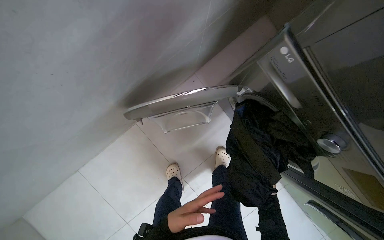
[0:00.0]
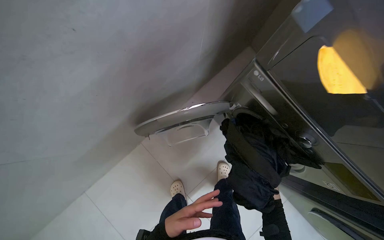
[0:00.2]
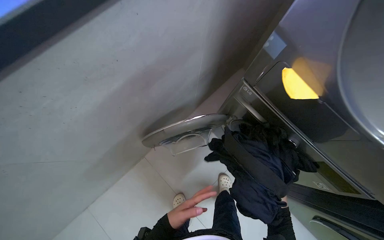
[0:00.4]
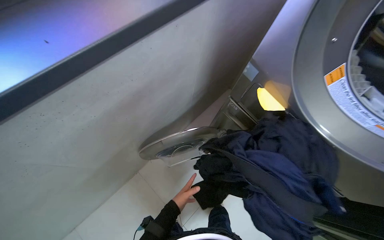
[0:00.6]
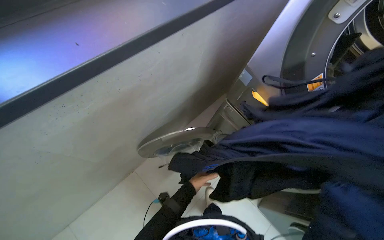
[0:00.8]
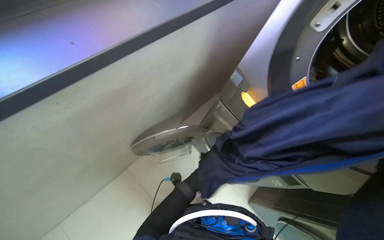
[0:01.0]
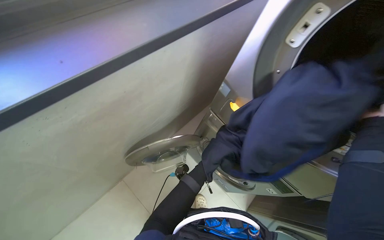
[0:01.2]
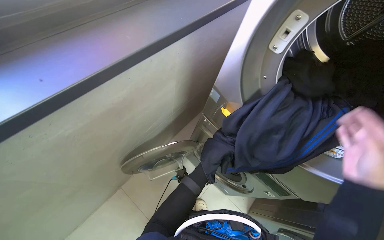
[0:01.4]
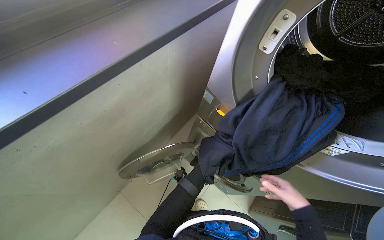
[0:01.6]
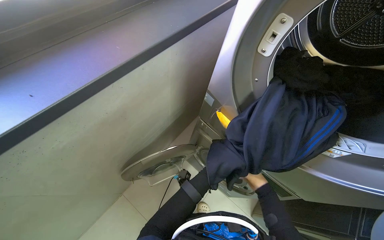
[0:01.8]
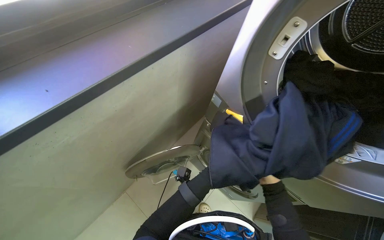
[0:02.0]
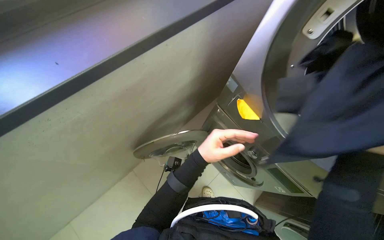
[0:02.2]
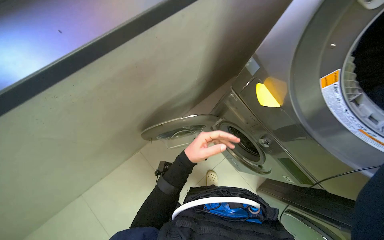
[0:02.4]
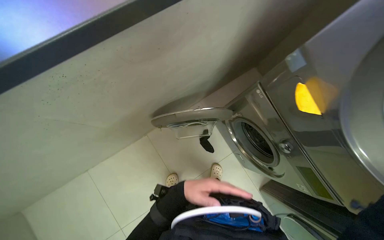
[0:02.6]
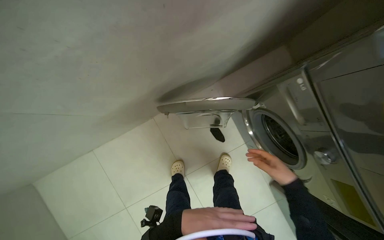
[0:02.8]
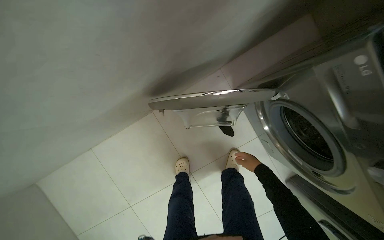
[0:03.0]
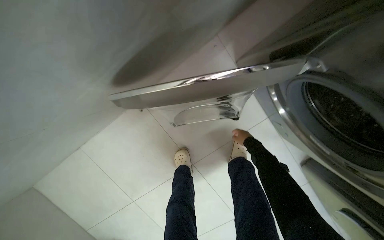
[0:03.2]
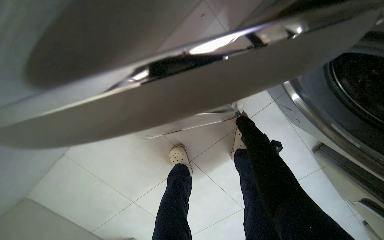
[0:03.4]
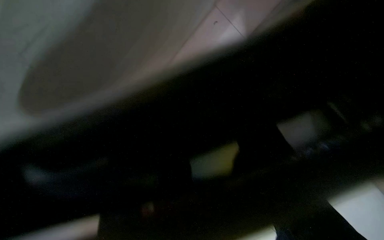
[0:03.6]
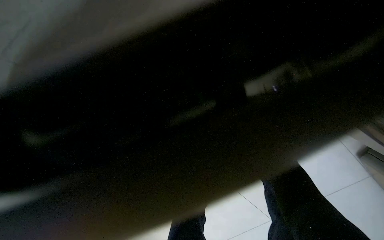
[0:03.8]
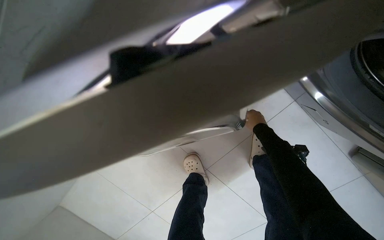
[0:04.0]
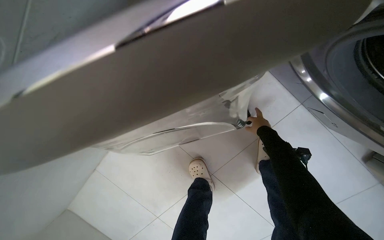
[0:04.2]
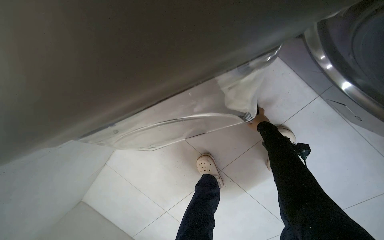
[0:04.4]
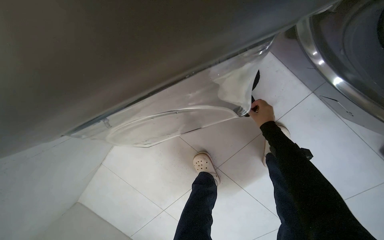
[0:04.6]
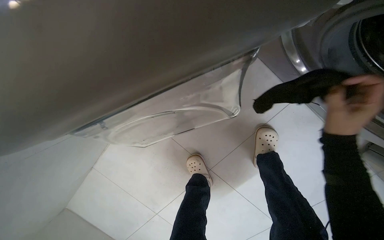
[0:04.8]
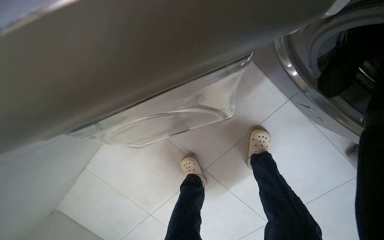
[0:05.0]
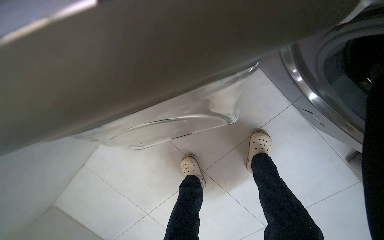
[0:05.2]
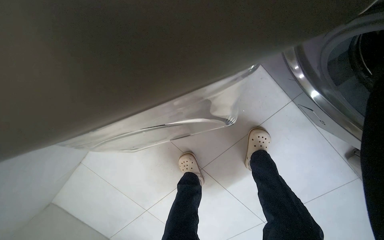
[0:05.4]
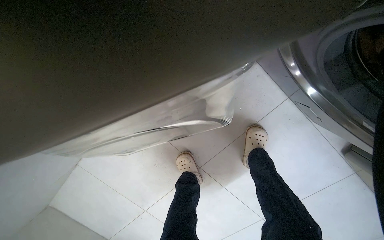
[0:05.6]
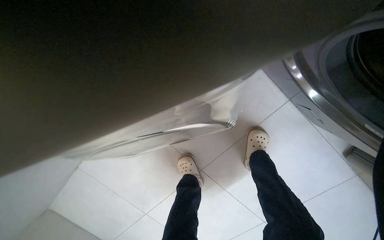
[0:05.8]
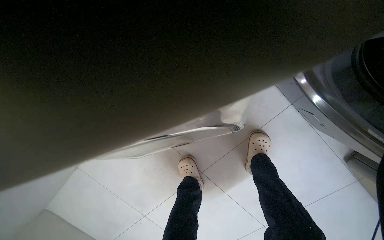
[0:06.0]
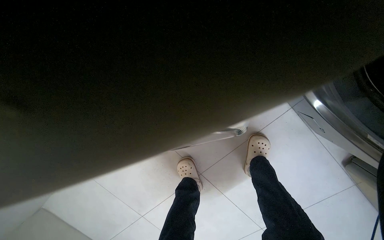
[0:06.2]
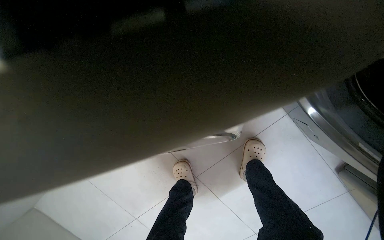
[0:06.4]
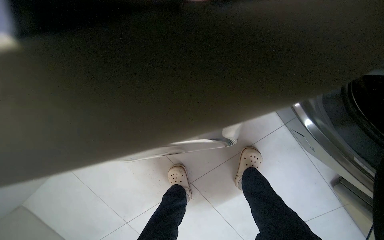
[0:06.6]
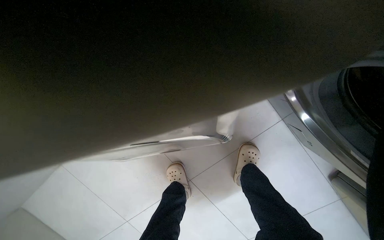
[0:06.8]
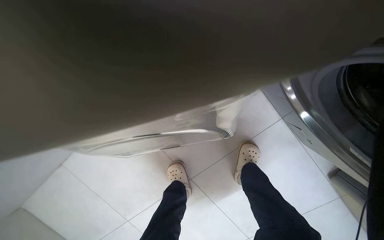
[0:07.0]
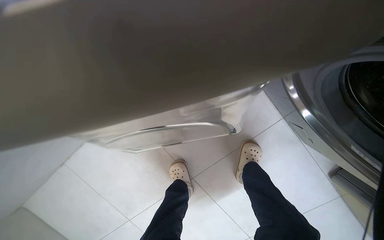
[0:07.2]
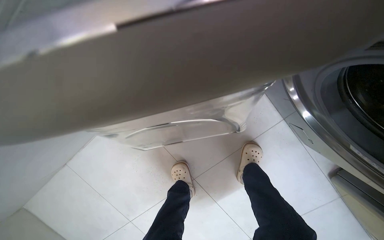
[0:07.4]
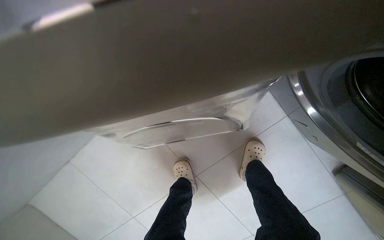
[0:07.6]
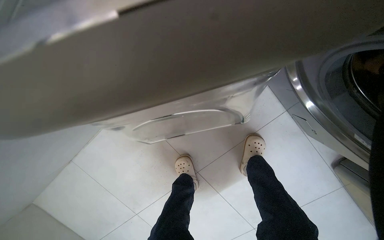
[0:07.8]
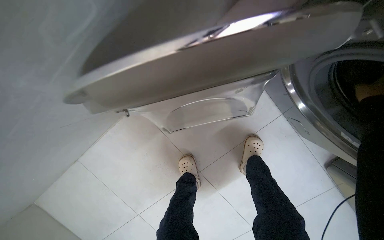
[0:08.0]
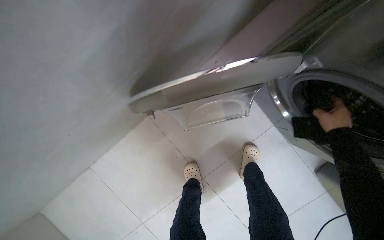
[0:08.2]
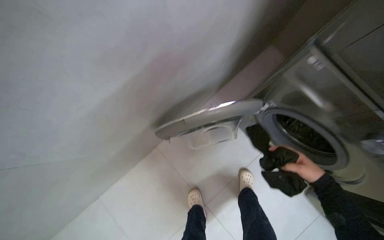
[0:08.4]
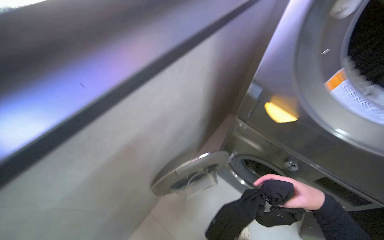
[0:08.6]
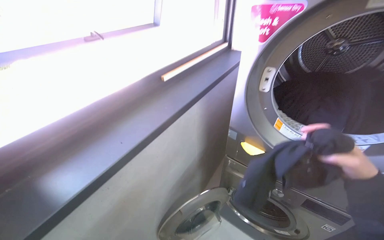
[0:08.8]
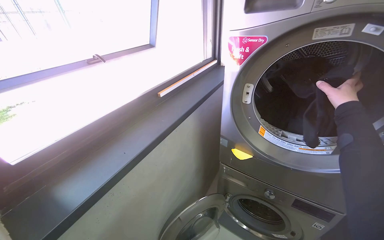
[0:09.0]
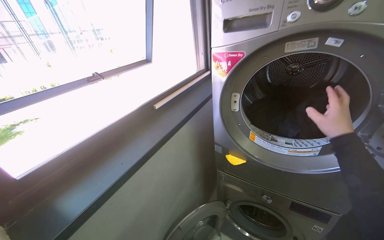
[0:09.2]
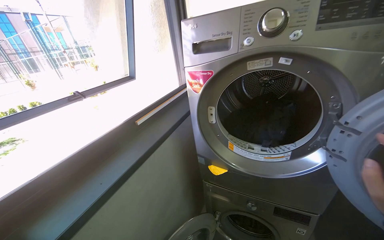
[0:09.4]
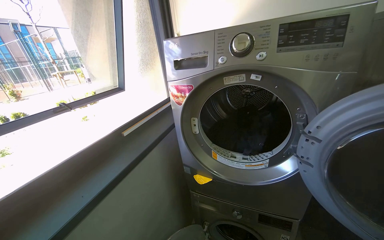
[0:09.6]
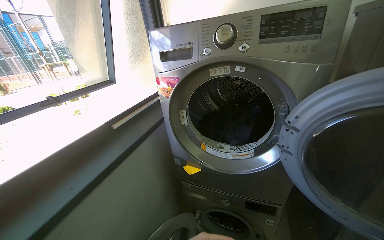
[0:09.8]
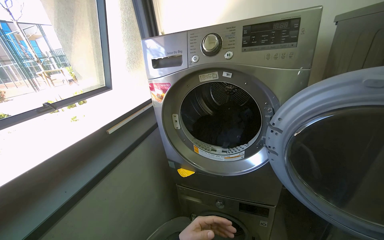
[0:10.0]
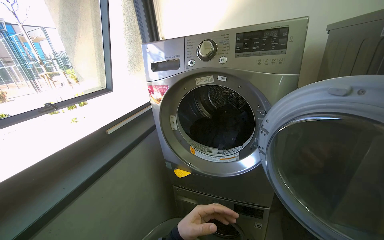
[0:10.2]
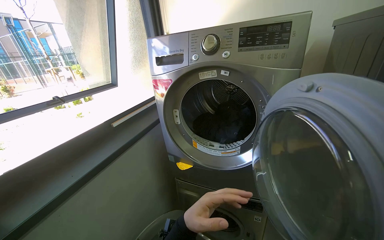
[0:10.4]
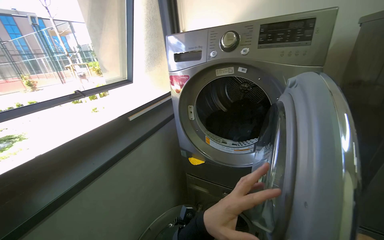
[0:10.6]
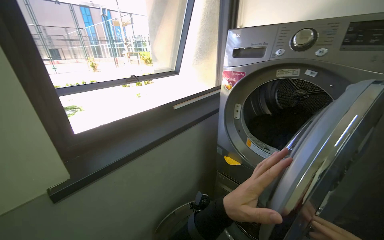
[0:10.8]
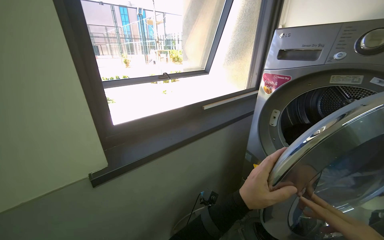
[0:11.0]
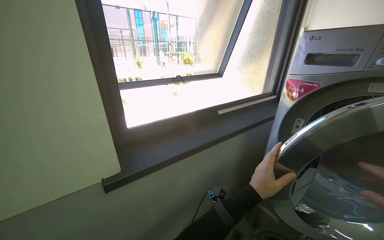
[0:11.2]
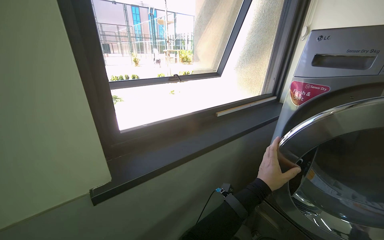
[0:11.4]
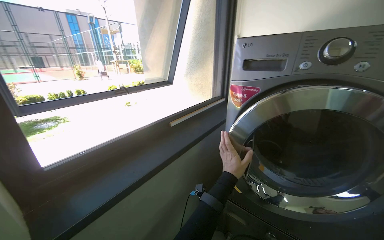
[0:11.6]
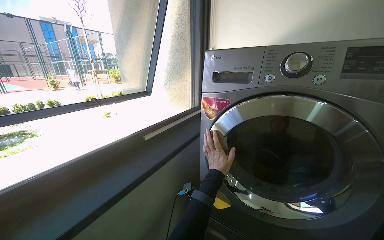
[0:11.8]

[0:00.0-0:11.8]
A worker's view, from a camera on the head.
Job: managing laundry.
The whole recording: Loading clothes into dryer and starting cycle. The worker transfers clothes from the washing machine to the dryer, closes the door, and sets the drying program.
0:00.0 to 0:01.4: The view tilts some 30 degrees upward.
0:01.4 to 0:03.0: The head rotates approximately 20 degrees to the left. The camera pitches downward, by roughly 30 degrees.
0:03.0 to 0:04.4: The view tilts approximately 15 degrees downward. The right hand is displaced up the picture by roughly 10 cm.
0:07.4 to 0:08.8: The camera is carried about 80 cm. The head rotates about 20 degrees to the right. The view tilts some 65 degrees upward.

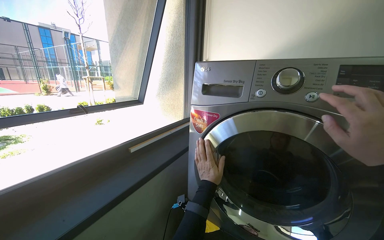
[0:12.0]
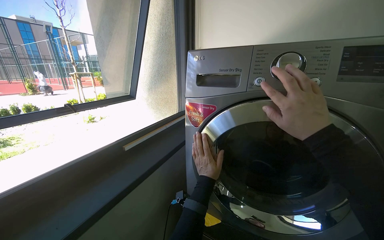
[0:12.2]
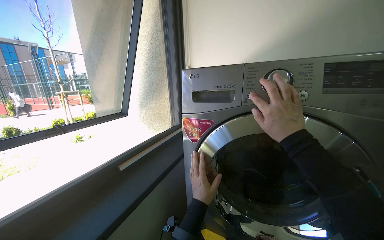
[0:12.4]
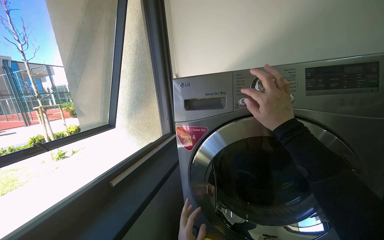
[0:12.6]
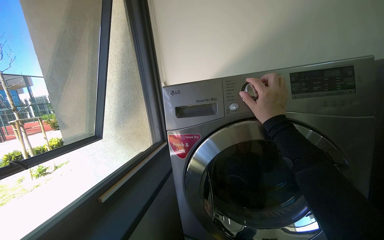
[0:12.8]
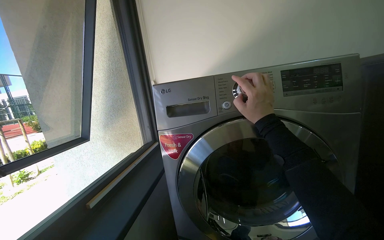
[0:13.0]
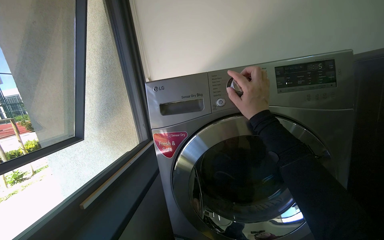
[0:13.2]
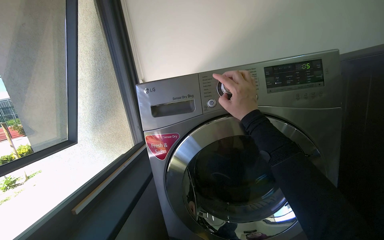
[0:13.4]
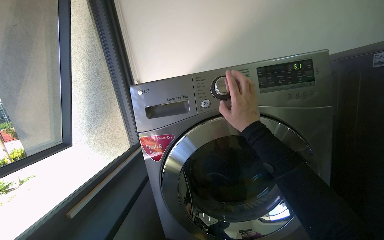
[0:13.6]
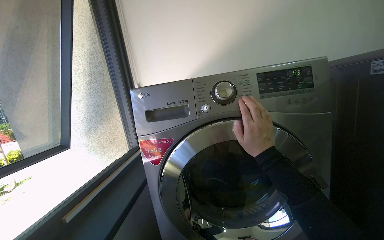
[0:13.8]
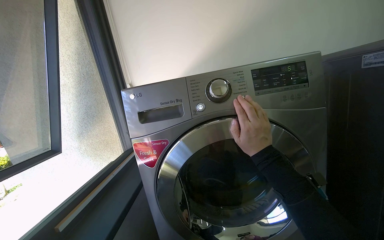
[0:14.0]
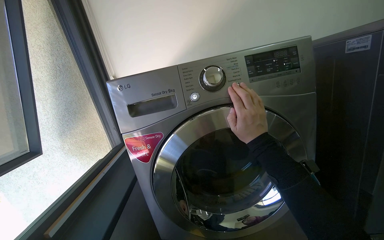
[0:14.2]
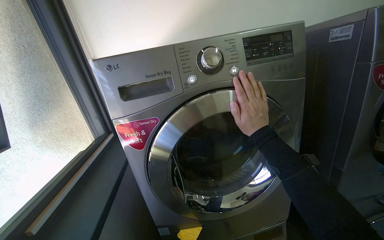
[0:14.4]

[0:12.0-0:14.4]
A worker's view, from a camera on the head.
Job: managing laundry.
The whole recording: Loading clothes into dryer and starting cycle. The worker transfers clothes from the washing machine to the dryer, closes the door, and sets the drying program.
0:12.0 to 0:13.2: The head rotates about 25 degrees to the right.
0:13.2 to 0:14.4: The view swings about 15 degrees to the right.

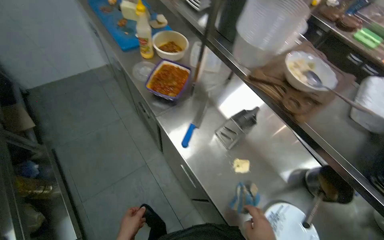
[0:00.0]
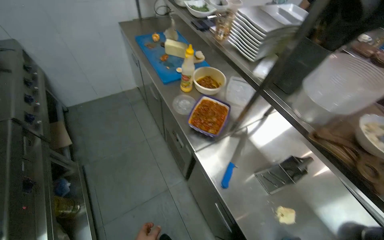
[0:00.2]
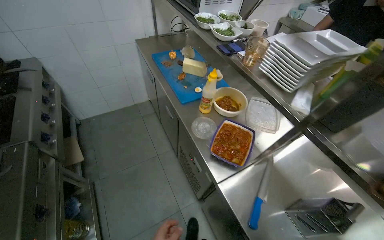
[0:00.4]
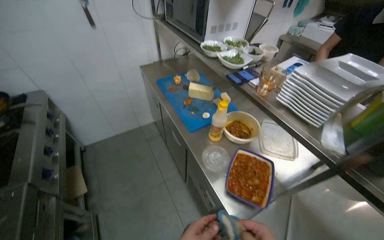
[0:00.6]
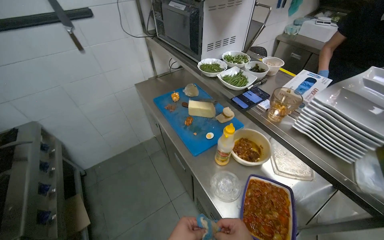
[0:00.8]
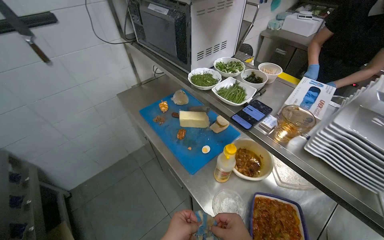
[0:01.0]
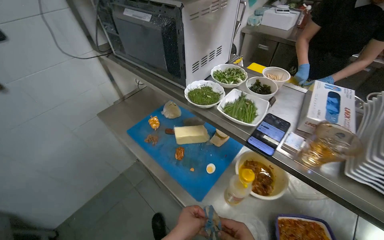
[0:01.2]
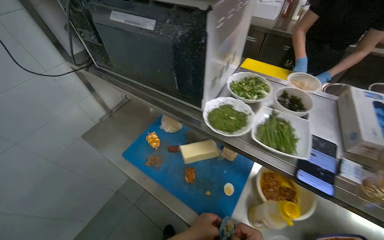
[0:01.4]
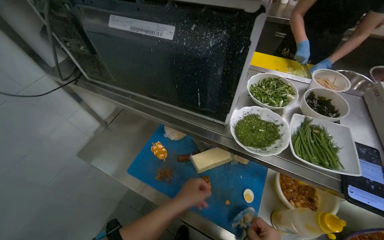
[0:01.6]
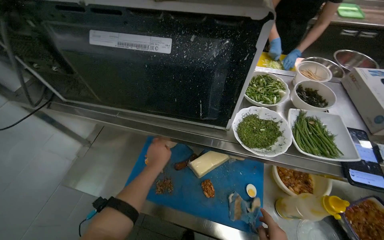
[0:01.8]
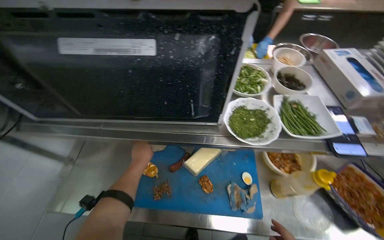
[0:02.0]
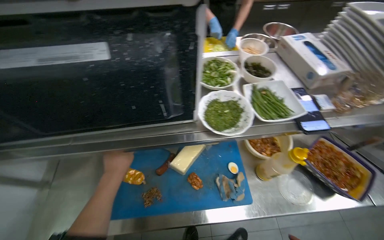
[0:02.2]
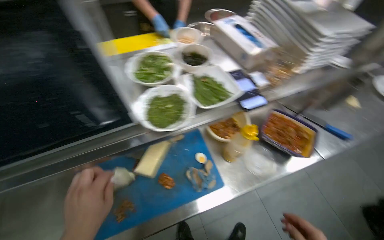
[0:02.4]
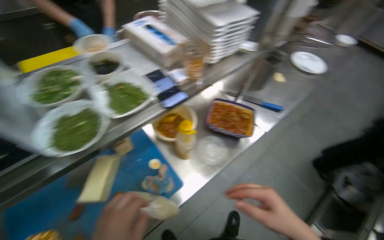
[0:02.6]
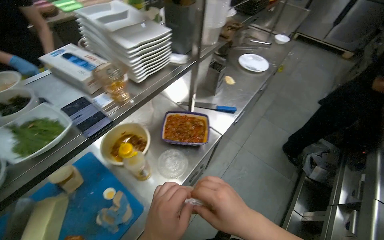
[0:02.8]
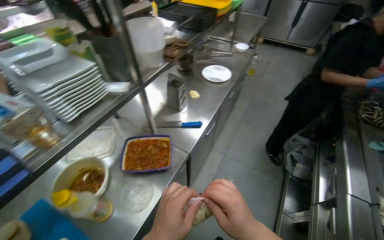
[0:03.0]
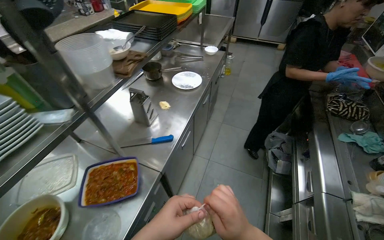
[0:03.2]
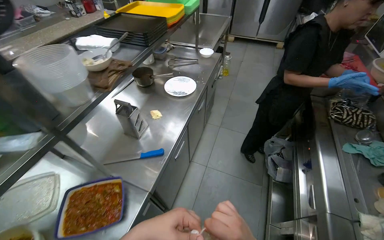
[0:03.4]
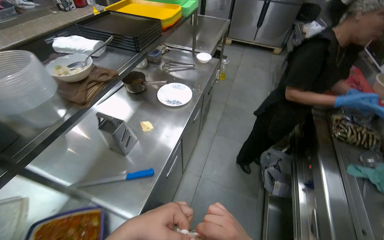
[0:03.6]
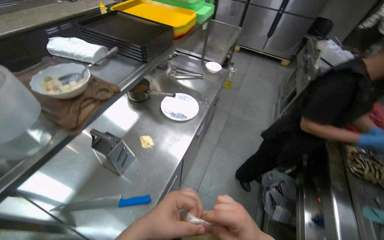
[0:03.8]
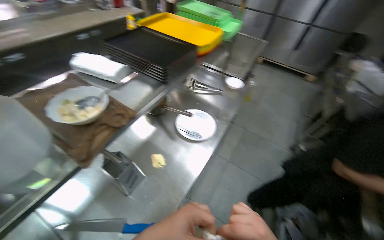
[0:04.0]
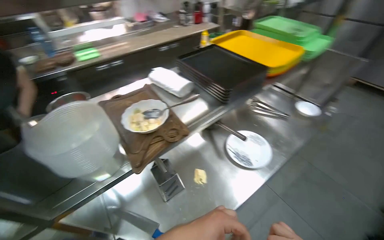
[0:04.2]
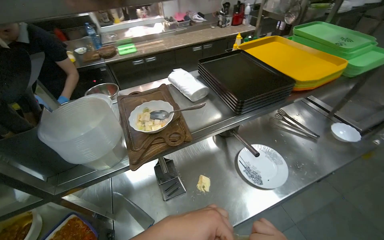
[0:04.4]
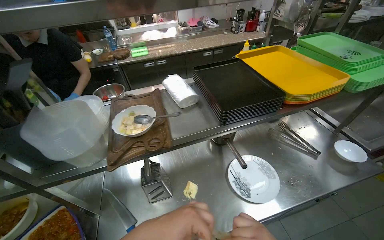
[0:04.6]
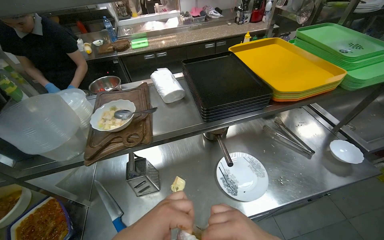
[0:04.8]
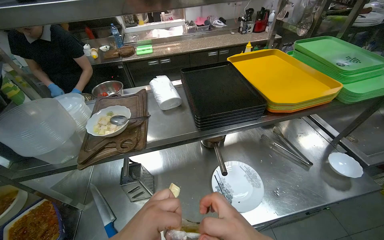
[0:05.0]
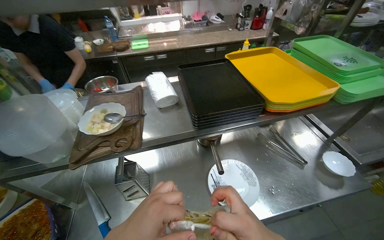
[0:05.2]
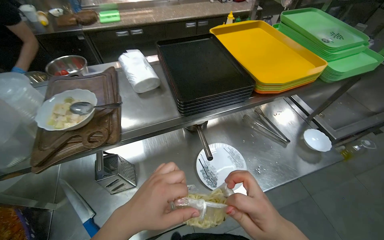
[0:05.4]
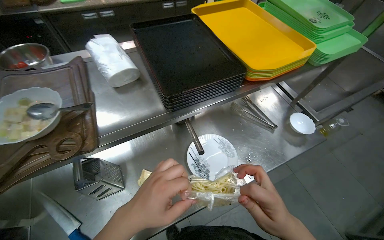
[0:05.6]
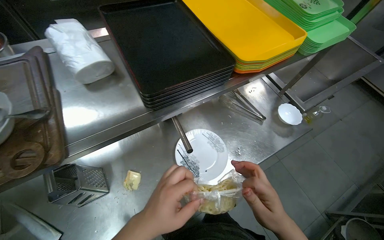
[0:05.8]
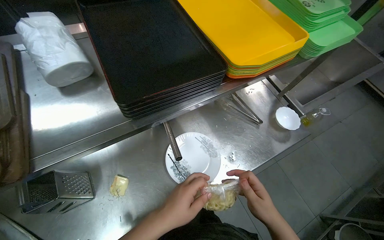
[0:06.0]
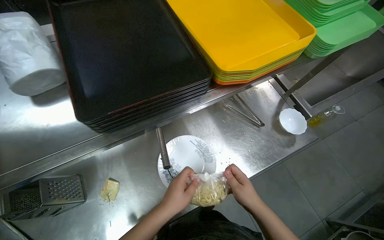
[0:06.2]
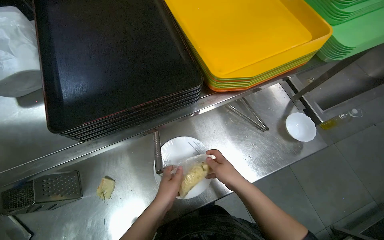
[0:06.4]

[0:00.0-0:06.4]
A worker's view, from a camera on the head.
Job: preparing food.
The whole recording: Preparing noodles on plate. The worker adds sauce, cheese, and herbs to a plate of noodles before placing it on a tray.
0:00.0 to 0:01.6: The camera travels about 1 m. Everything in view rotates approximately 25 degrees counterclockwise.
0:01.6 to 0:03.2: The wearer moves approximately 60 cm. The wearer's head swings approximately 95 degrees to the right.
0:03.2 to 0:04.8: The wearer moves approximately 70 cm. The head turns to the left by approximately 55 degrees.
0:04.8 to 0:06.4: The camera pitches downward, by roughly 20 degrees.
